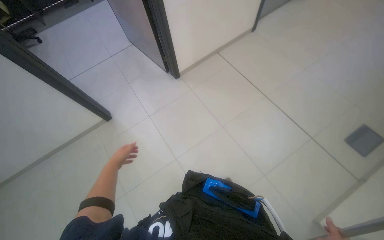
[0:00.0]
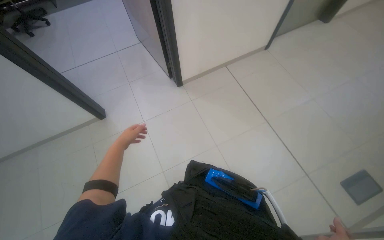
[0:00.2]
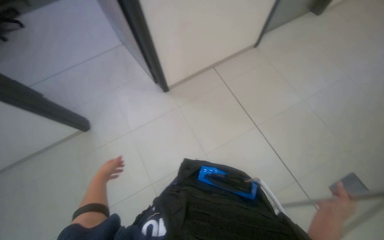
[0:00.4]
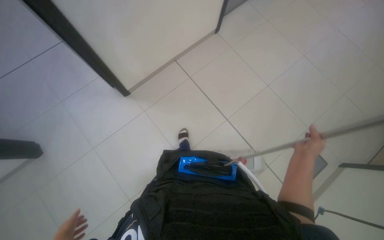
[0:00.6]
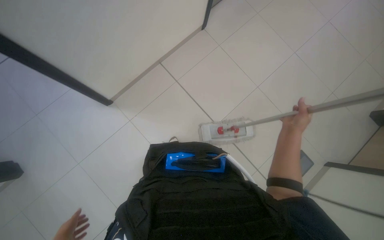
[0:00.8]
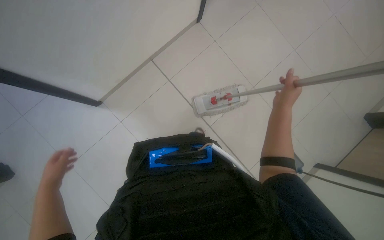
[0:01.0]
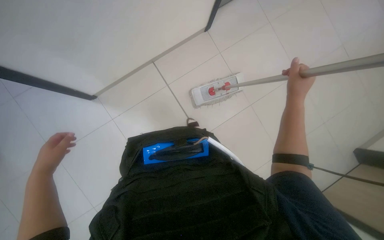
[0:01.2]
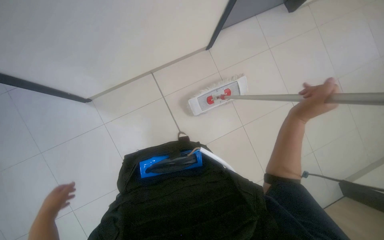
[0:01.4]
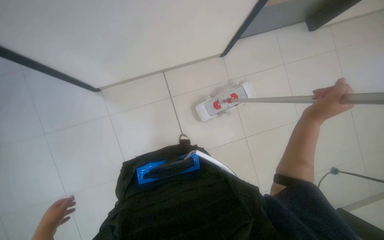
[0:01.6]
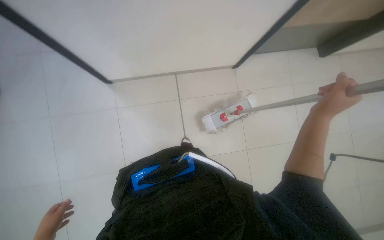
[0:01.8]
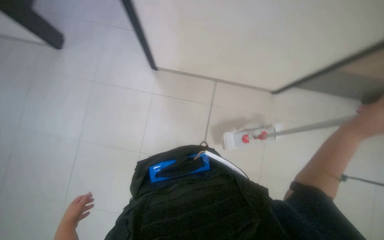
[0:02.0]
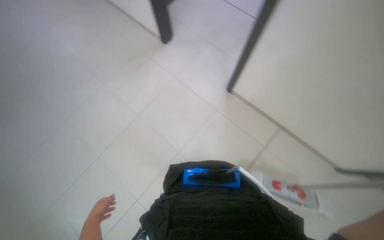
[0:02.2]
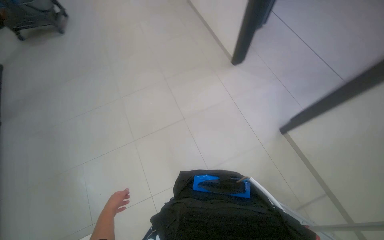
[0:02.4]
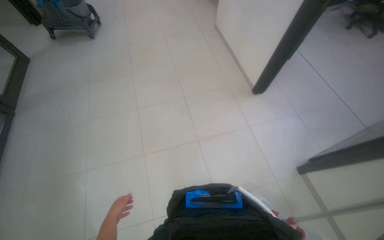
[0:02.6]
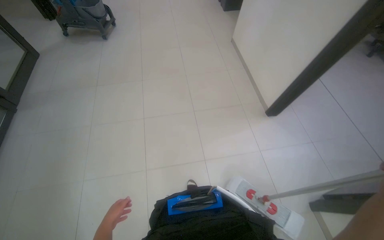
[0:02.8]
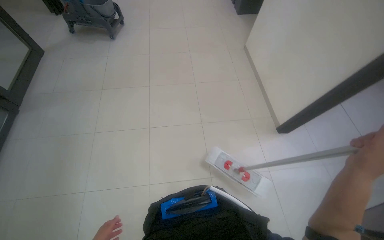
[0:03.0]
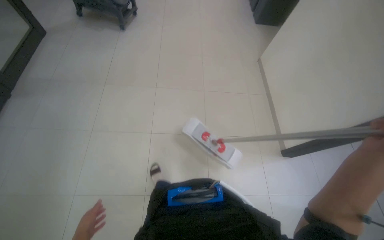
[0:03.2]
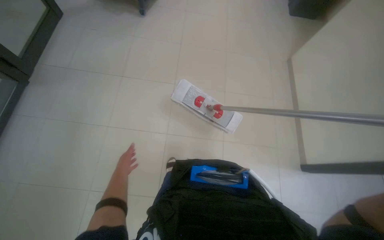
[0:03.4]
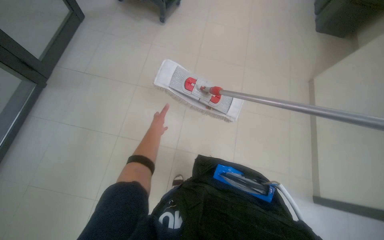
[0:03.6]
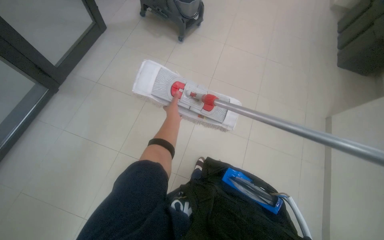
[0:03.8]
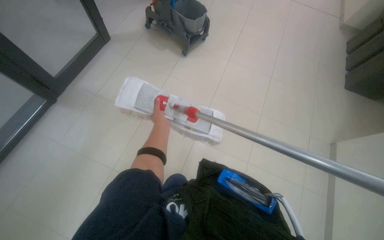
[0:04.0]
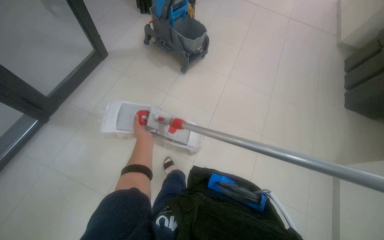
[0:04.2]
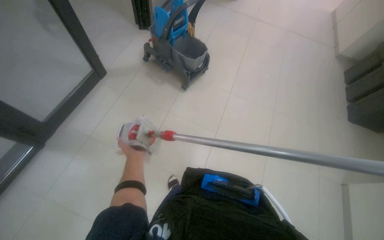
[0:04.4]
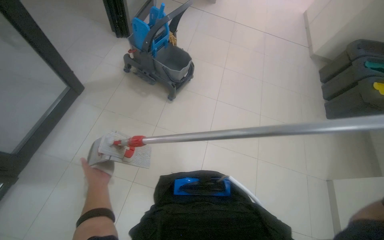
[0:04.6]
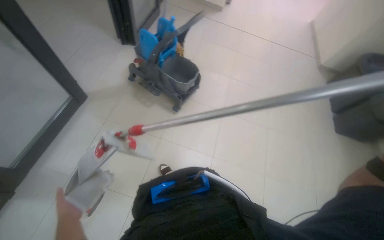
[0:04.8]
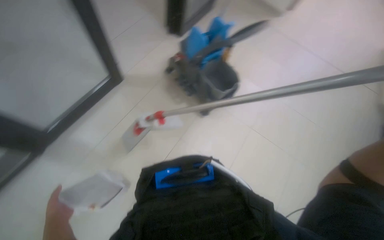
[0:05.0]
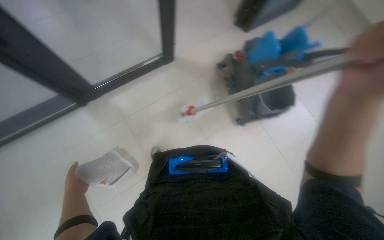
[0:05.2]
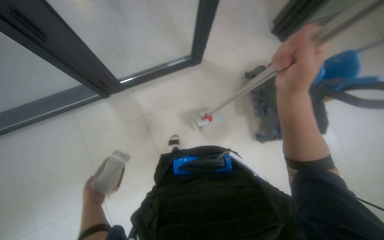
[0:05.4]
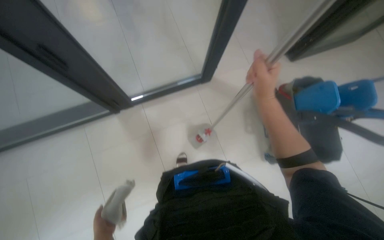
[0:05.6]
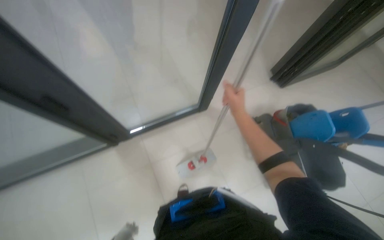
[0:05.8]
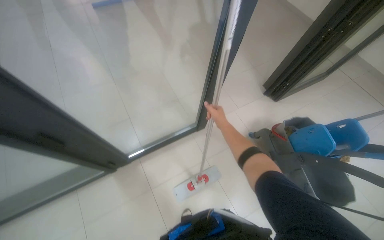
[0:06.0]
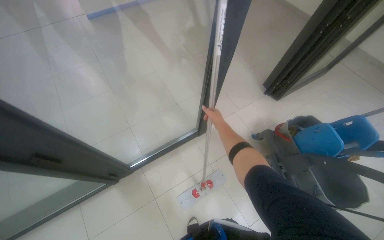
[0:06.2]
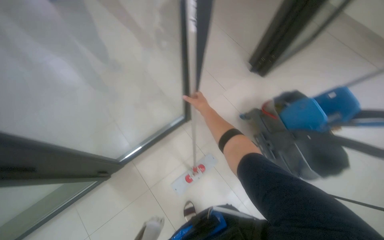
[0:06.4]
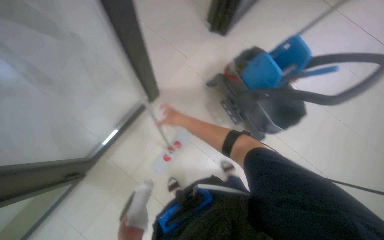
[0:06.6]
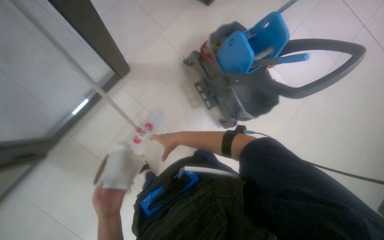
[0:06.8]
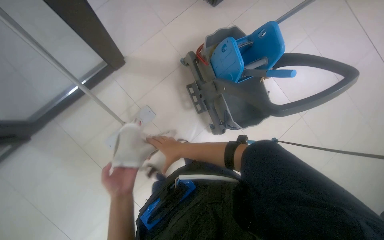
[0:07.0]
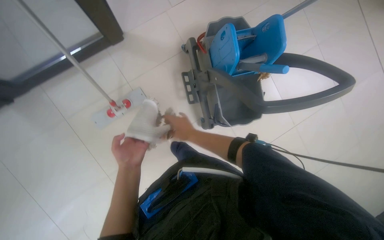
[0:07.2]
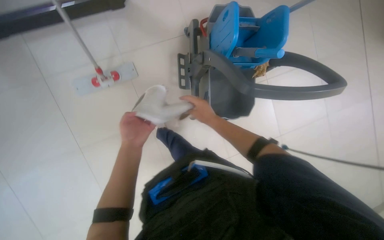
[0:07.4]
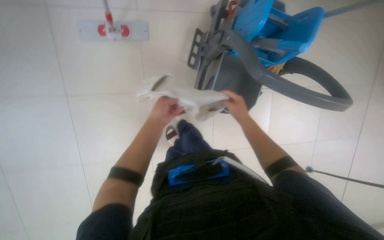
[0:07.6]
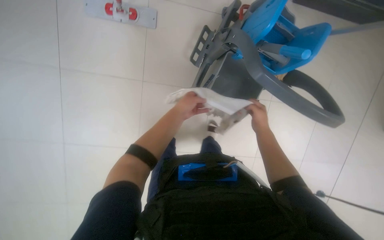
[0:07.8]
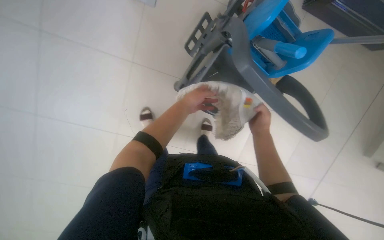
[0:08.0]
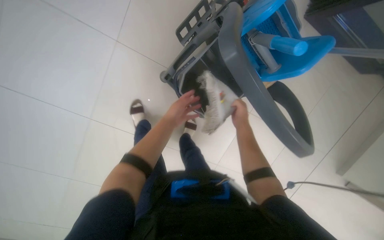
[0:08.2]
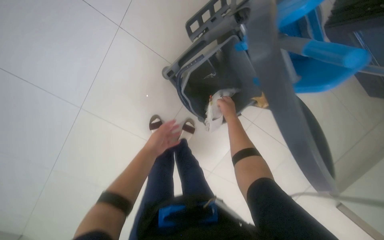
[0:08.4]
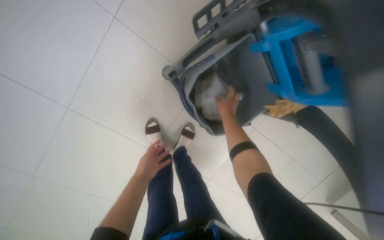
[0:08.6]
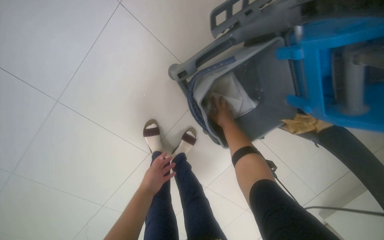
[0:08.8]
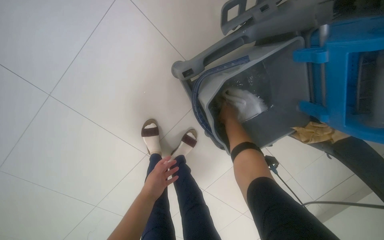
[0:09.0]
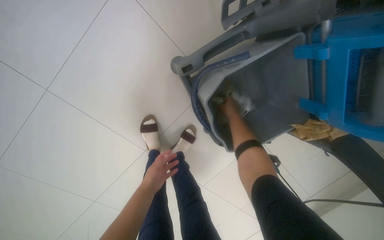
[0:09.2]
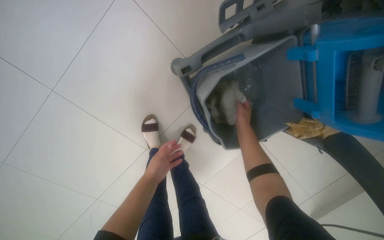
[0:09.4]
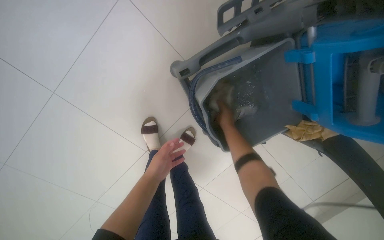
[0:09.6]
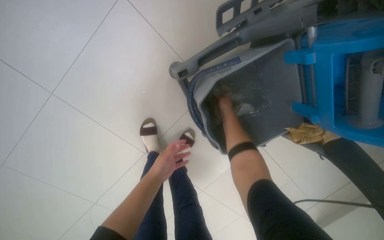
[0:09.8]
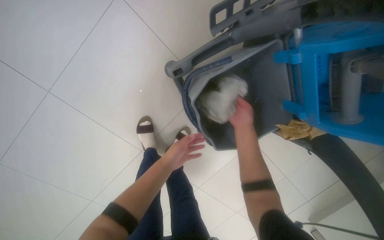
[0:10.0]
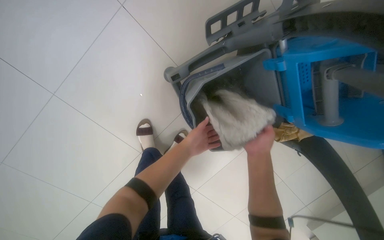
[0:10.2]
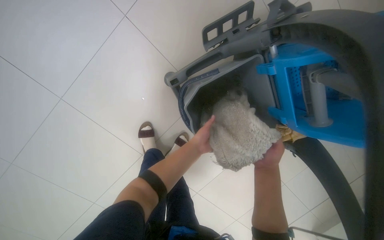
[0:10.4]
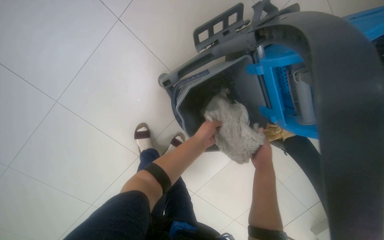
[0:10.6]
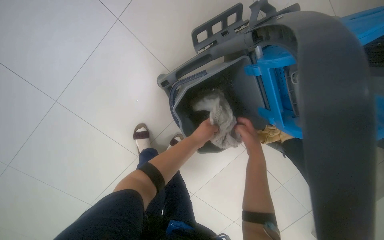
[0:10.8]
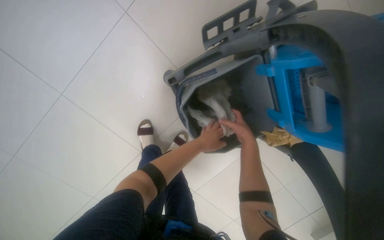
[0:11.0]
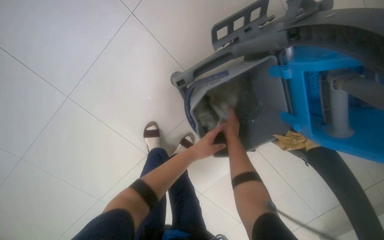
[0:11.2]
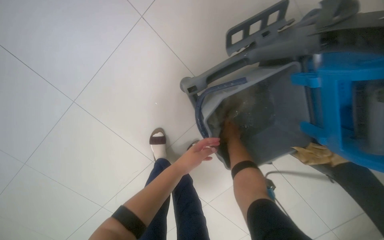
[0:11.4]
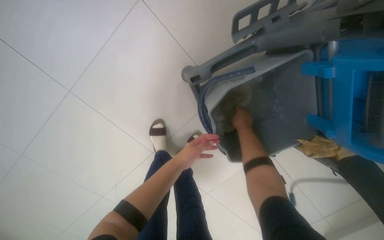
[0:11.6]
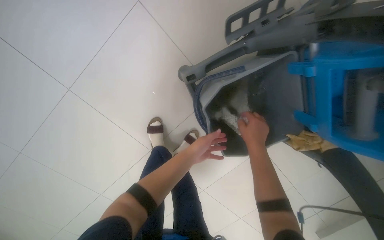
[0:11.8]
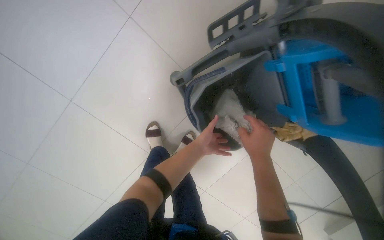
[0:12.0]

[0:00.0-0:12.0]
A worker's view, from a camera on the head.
Job: mopping floor.
The whole recording: Mopping the floor. The worker wrings the mop head, attaches the handle, and mops the floor.
0:00.0 to 0:01.6: The wearer moves some 70 cm.
0:03.0 to 0:04.4: The camera is carried roughly 50 cm. The wearer's head swings approximately 20 degrees to the left.
0:04.4 to 0:06.0: The head turns to the left by roughly 20 degrees. The wearer looks roughly 25 degrees further upward.
0:06.0 to 0:07.6: The wearer moves about 50 cm. The view swings roughly 25 degrees to the right. The wearer looks approximately 40 degrees further downward.
0:07.6 to 0:09.0: Everything in view rotates roughly 30 degrees clockwise. The left hand moves down the picture, about 20 cm; the right hand is displaced farther from the camera by approximately 35 cm.
0:09.0 to 0:10.4: The left hand shifts about 25 cm to the right and up the picture; the right hand is displaced nearer to the camera, down the picture and to the right by approximately 30 cm.
0:10.4 to 0:12.0: The right hand moves to the left and nearer to the camera, about 15 cm.

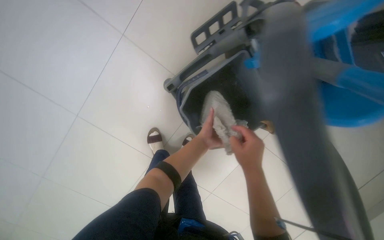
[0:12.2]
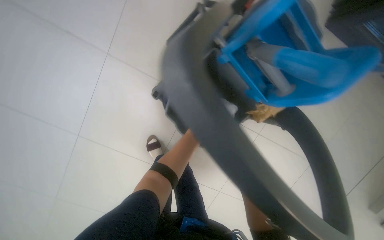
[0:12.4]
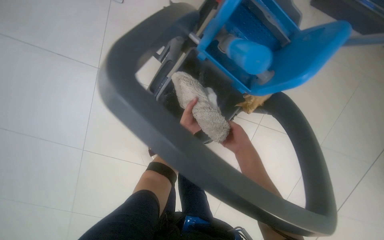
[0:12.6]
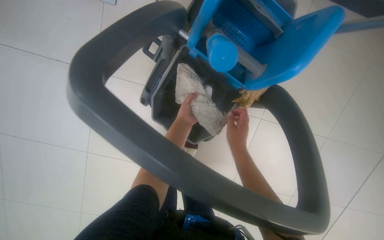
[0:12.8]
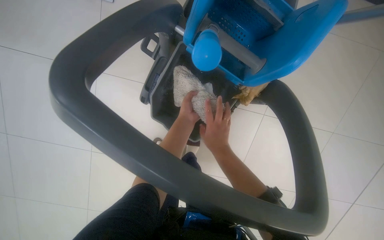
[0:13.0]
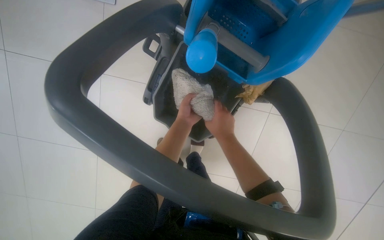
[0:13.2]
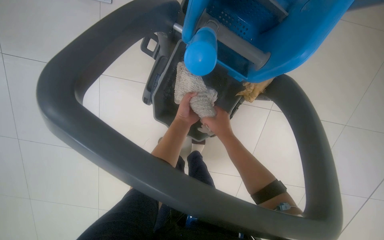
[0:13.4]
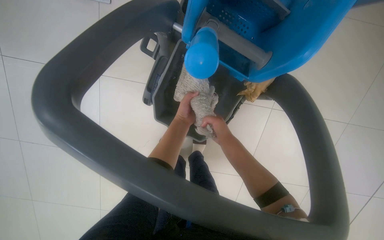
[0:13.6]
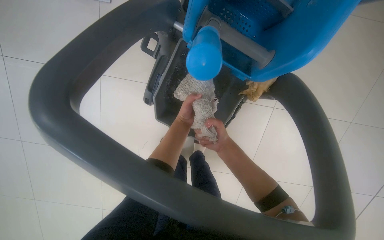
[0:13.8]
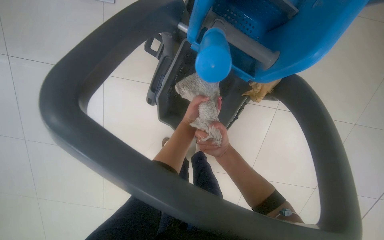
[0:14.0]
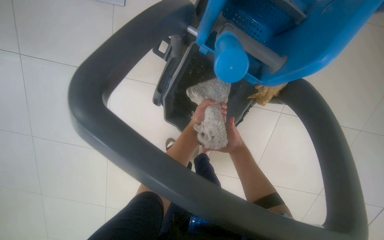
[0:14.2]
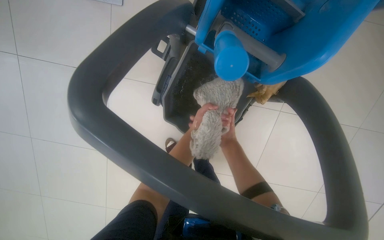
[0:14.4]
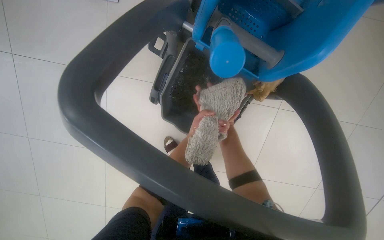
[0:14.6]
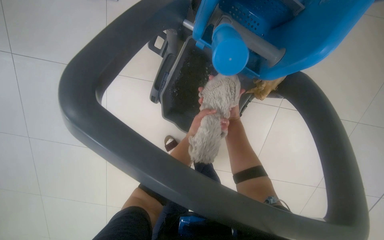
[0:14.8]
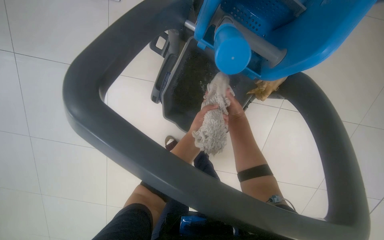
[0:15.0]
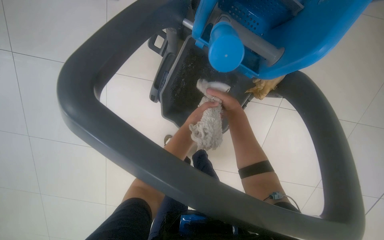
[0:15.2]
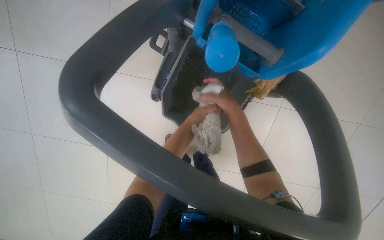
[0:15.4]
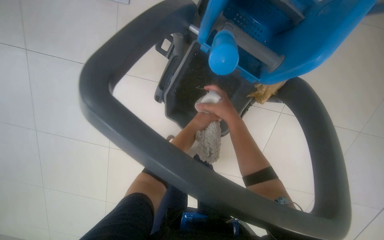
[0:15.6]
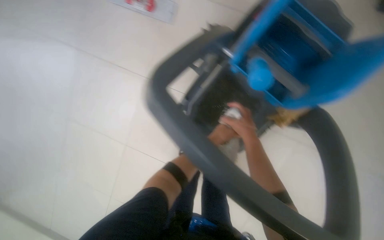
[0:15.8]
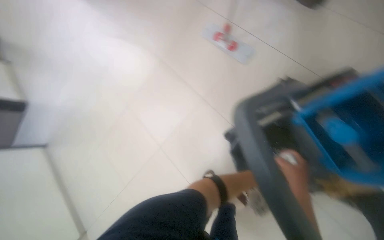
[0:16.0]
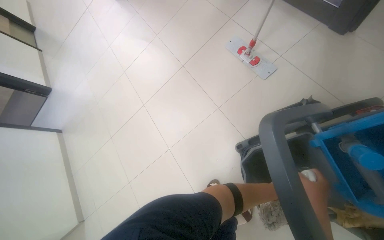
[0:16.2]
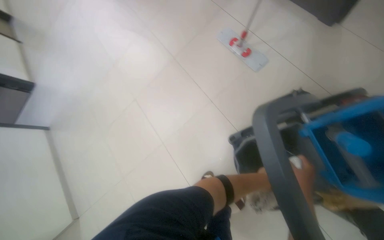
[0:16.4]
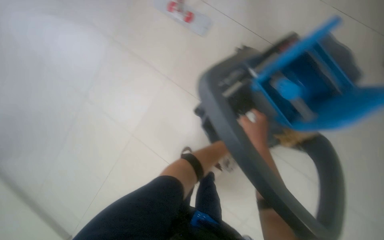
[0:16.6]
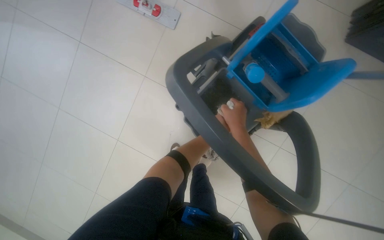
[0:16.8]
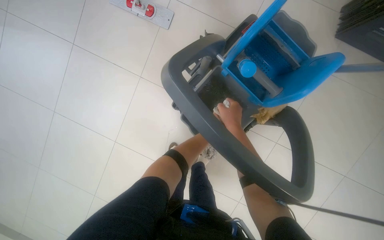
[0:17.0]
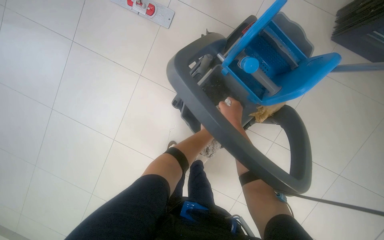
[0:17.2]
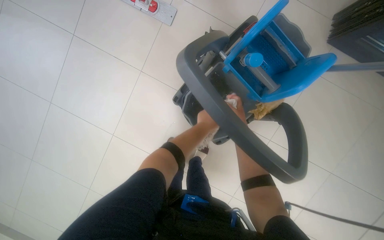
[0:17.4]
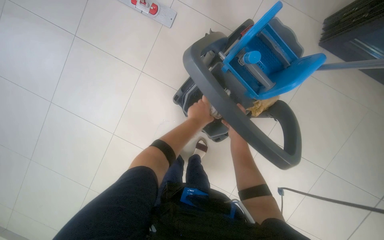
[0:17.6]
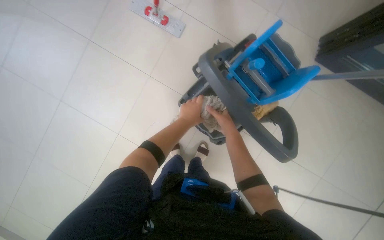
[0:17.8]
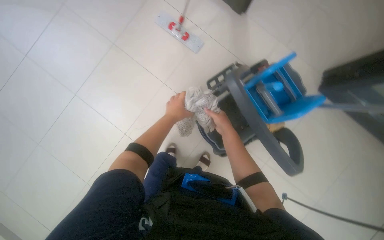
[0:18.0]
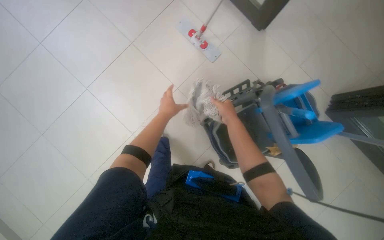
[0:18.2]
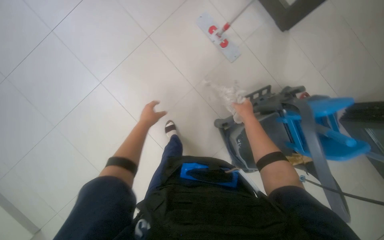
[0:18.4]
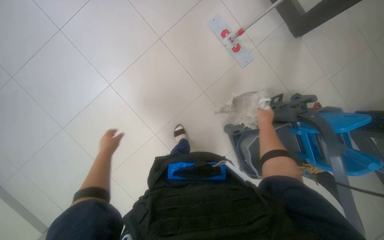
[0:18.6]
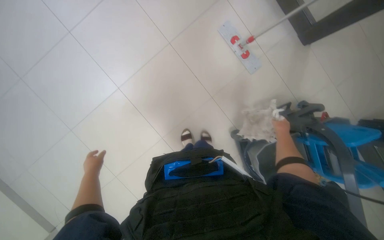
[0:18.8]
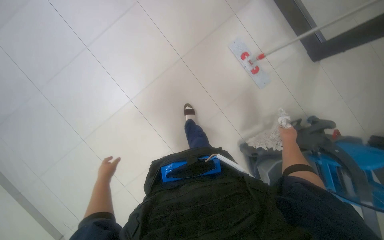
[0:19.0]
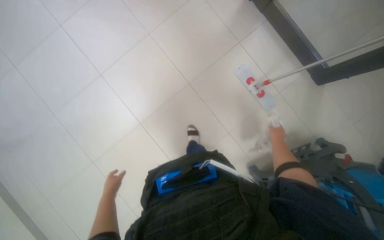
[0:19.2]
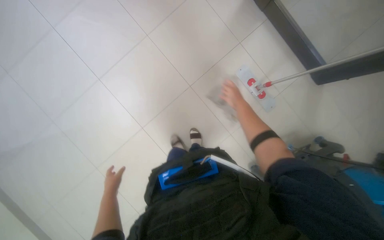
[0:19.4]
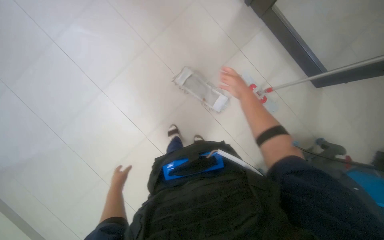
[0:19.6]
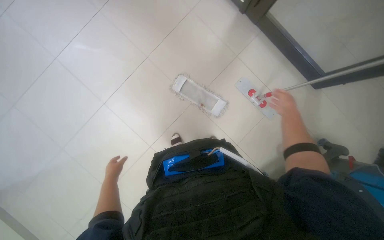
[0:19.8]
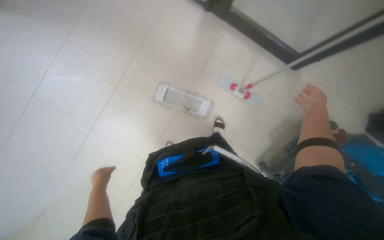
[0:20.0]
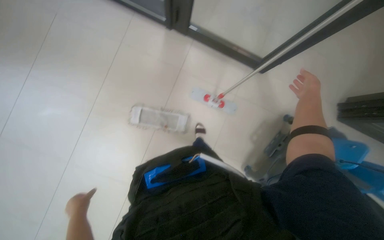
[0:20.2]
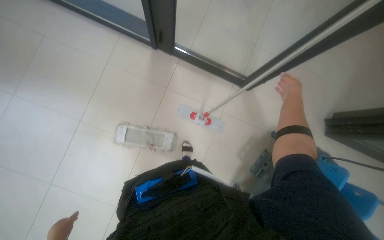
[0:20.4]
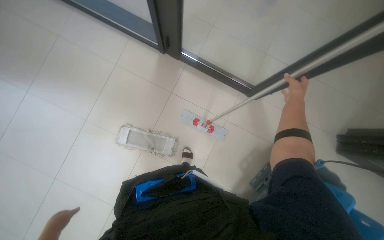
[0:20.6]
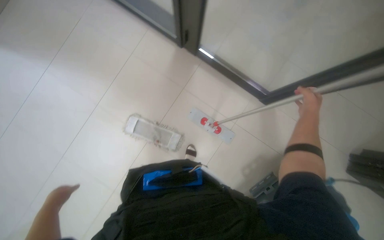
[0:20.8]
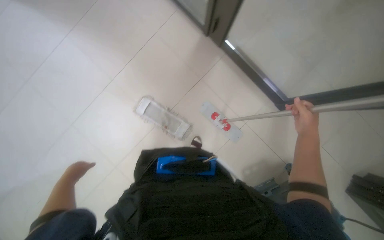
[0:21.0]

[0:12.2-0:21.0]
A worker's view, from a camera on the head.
Job: mopping floor.
The whole recording: Mopping the floor. The worker wrings the mop head, attaches the handle, and mops the floor.
0:13.6 to 0:15.2: The left hand swings nearer and farther, approximately 10 cm each way, with 2 reversals, while the right hand travels farther from the camera and back again, some 25 cm each way.
0:16.6 to 0:18.0: The right hand shifts some 15 cm to the left; the left hand moves nearer to the camera and to the left, about 50 cm.
0:18.0 to 0:19.6: The camera travels approximately 80 cm.
